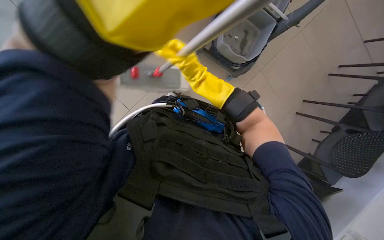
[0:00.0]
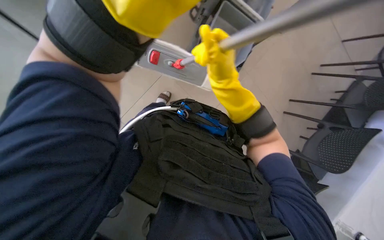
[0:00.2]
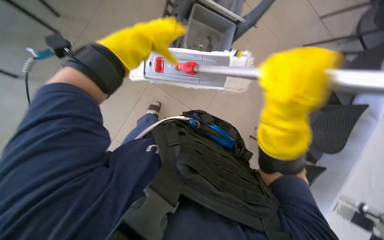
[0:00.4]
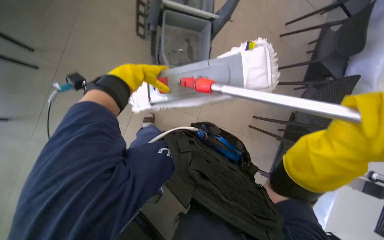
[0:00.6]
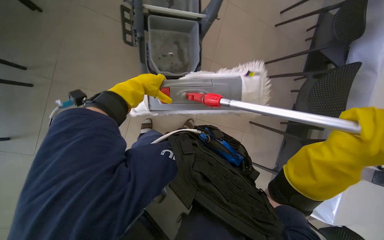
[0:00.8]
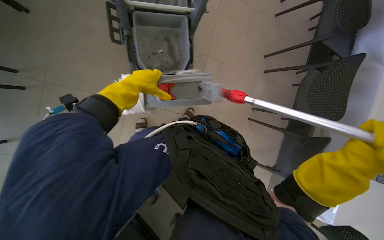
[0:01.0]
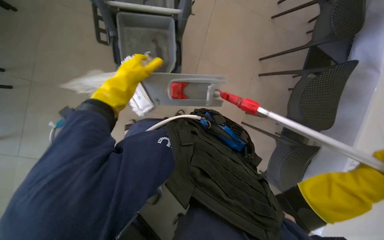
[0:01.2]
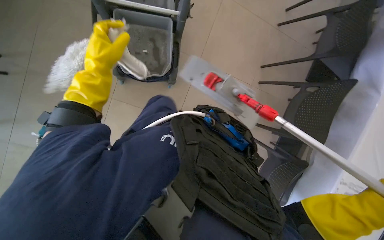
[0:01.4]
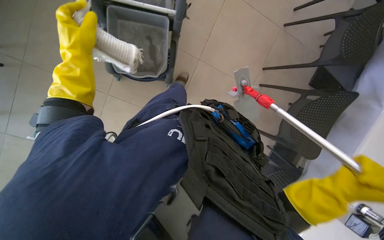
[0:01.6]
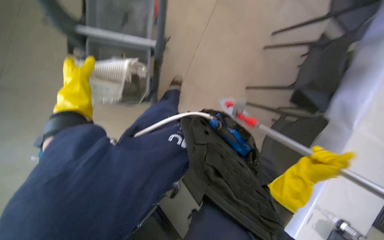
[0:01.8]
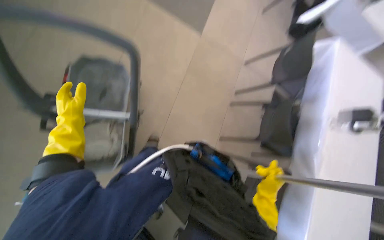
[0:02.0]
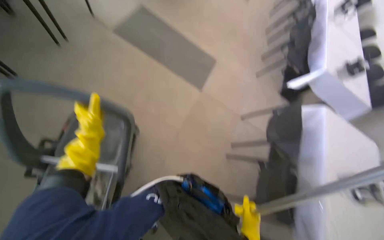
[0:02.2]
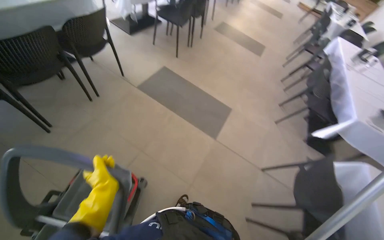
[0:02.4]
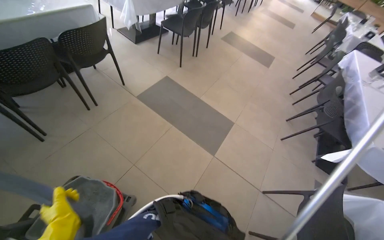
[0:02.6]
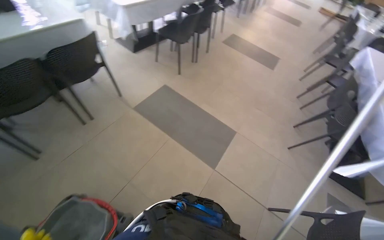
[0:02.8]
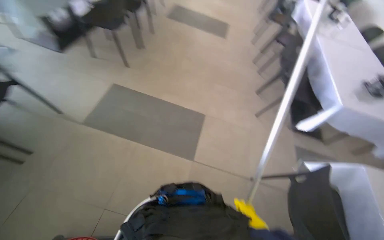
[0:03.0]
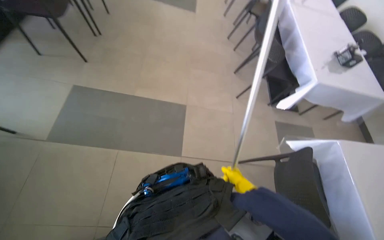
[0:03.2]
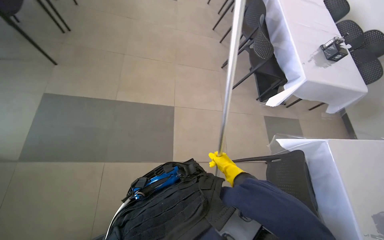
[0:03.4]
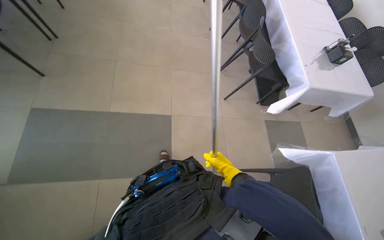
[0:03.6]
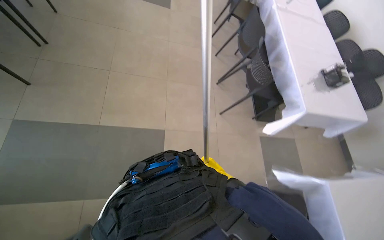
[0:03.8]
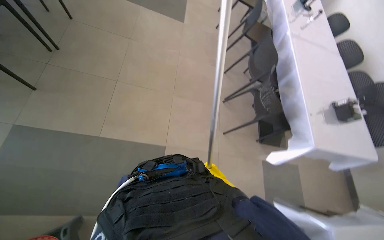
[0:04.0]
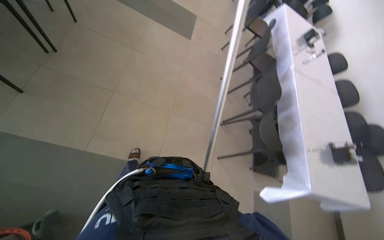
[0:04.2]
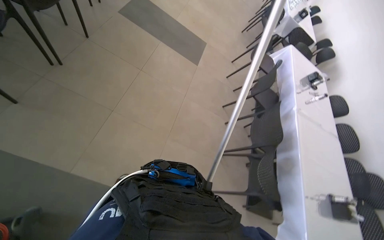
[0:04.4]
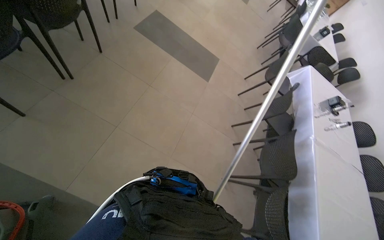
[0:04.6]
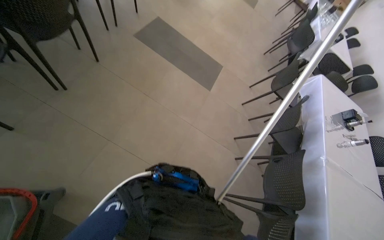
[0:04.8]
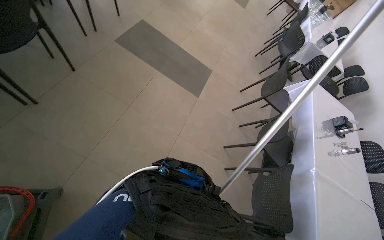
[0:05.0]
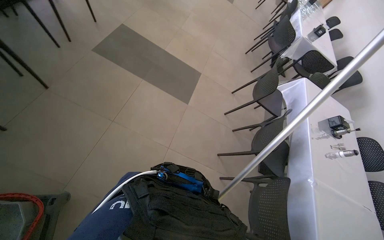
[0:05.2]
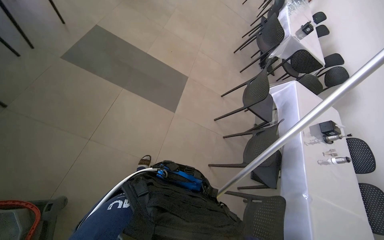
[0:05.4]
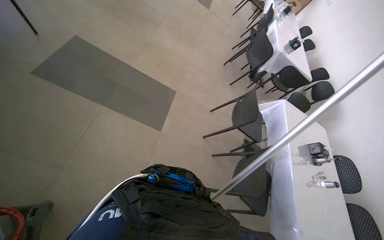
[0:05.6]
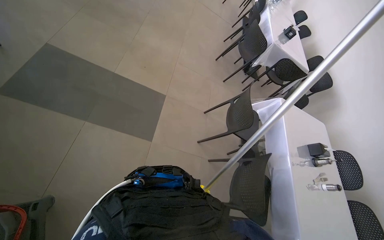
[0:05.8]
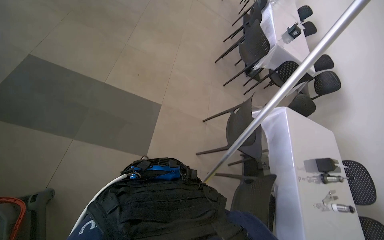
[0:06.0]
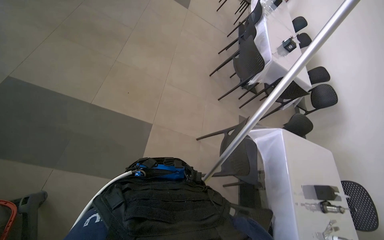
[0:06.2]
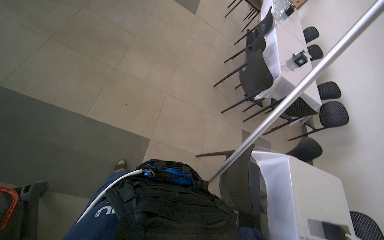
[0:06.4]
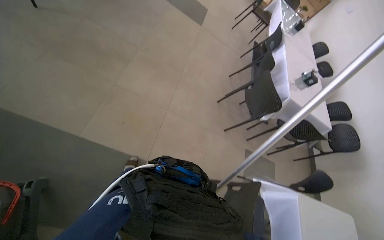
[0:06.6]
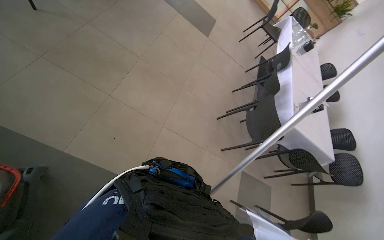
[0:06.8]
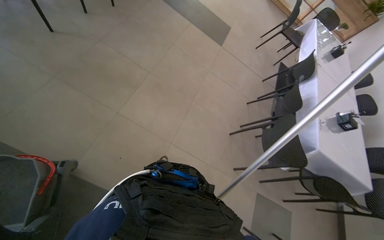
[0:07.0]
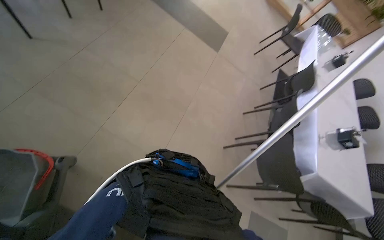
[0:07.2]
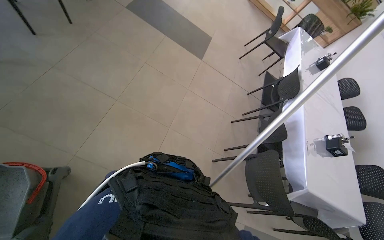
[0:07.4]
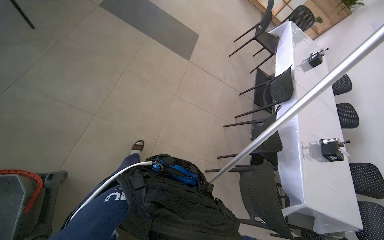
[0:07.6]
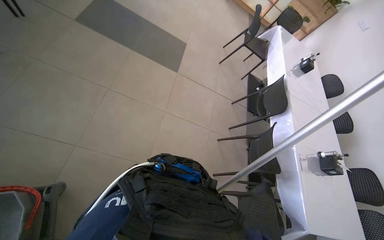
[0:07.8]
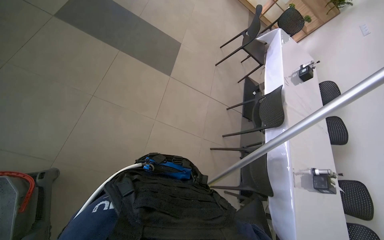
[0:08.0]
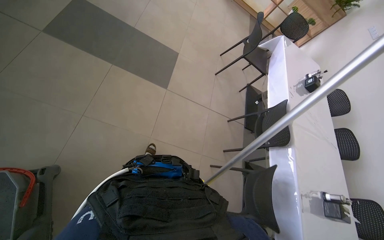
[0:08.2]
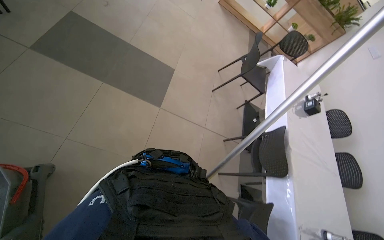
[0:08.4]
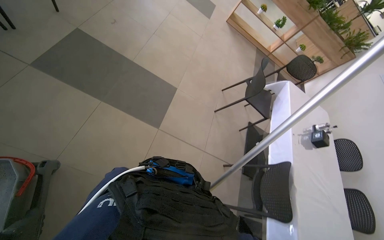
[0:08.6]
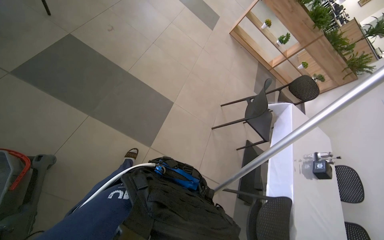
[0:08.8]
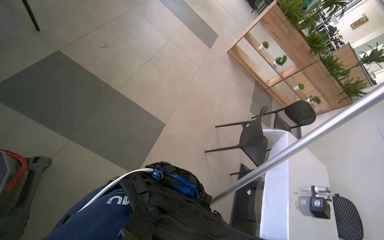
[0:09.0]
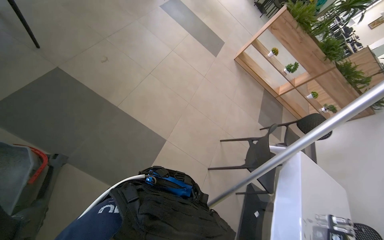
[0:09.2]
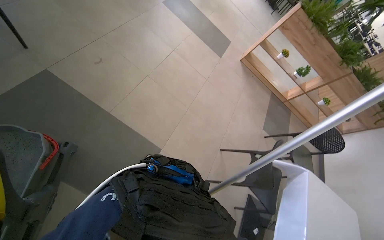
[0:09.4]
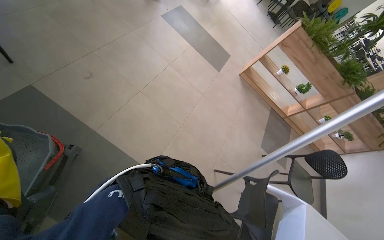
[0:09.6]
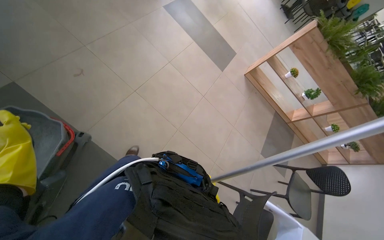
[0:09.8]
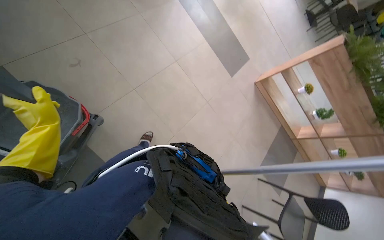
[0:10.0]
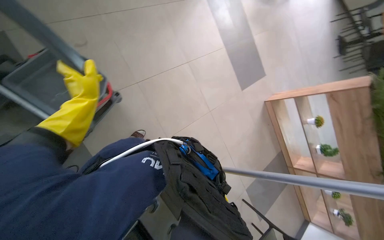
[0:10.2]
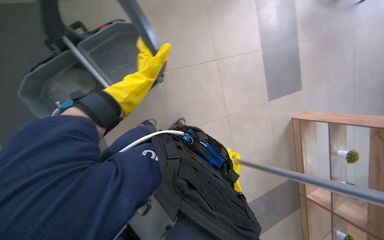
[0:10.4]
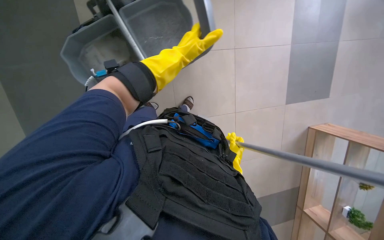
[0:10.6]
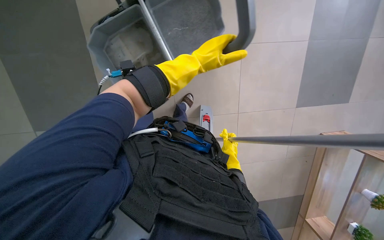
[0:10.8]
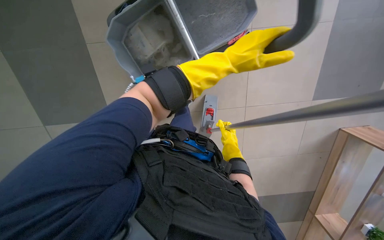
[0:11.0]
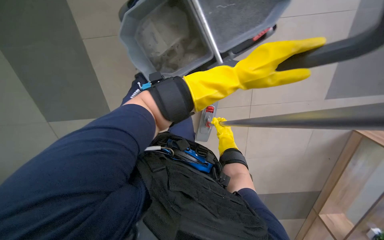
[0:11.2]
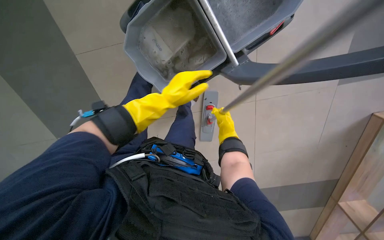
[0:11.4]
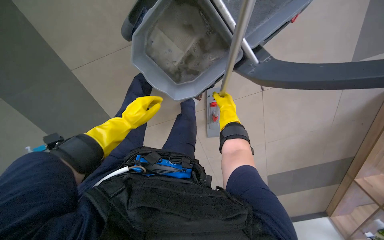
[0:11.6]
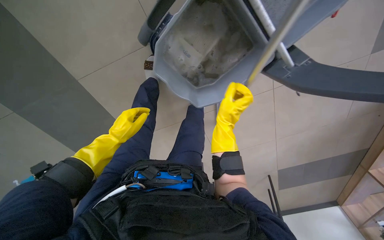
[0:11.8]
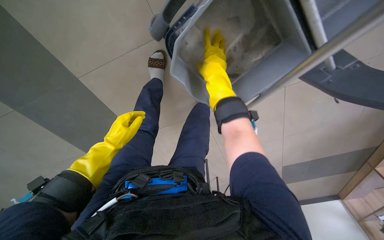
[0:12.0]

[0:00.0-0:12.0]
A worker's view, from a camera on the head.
Job: preparing cleaning supplies.
The whole recording: Changing mop head. The worker detaches the dirty mop head, wrings it out, and attaches a clean mop head to the mop handle.
0:01.6 to 0:03.0: The camera is carried approximately 70 cm. The wearer looks some 30 degrees further upward.
0:03.0 to 0:04.4: The camera travels approximately 40 cm.
0:04.4 to 0:06.0: The wearer moves approximately 1.5 m.
0:06.0 to 0:07.6: The head travels roughly 1.5 m.
0:07.6 to 0:09.0: The wearer moves about 1.5 m.
0:09.0 to 0:10.4: The wearer moves about 1 m. The wearer looks some 45 degrees further to the left.
0:10.4 to 0:12.0: The head rotates approximately 30 degrees to the left. The view tips downward by roughly 15 degrees.

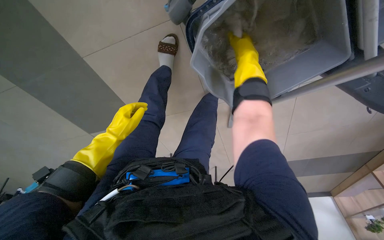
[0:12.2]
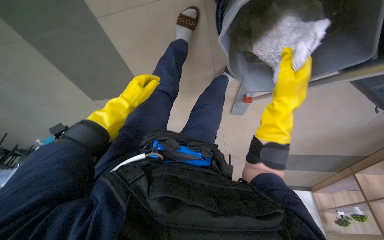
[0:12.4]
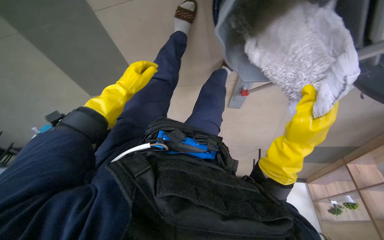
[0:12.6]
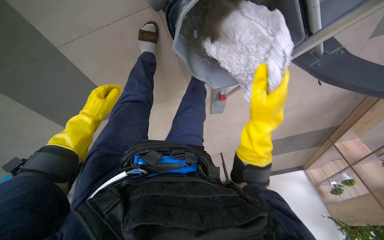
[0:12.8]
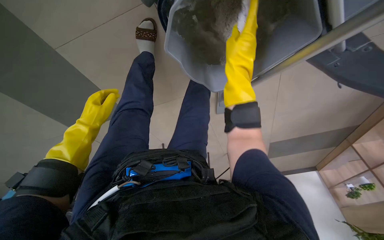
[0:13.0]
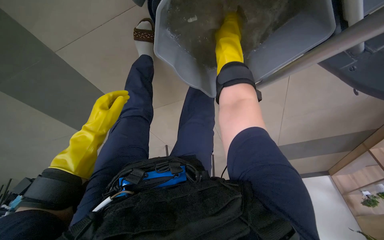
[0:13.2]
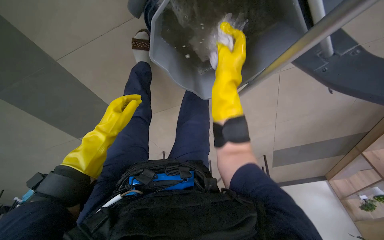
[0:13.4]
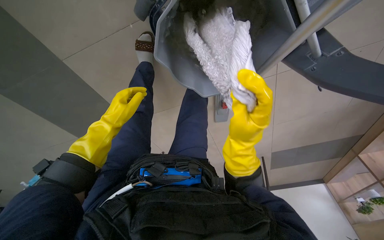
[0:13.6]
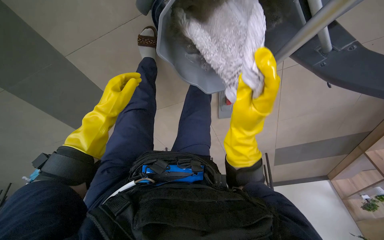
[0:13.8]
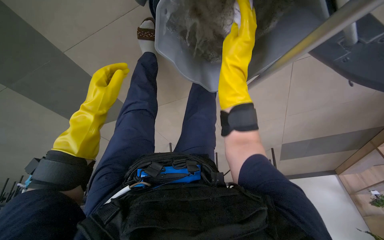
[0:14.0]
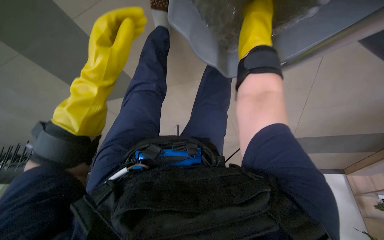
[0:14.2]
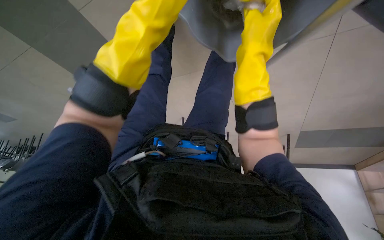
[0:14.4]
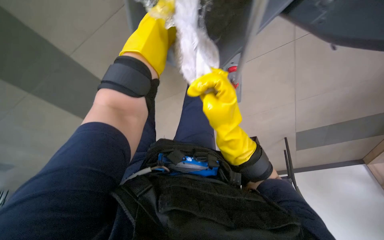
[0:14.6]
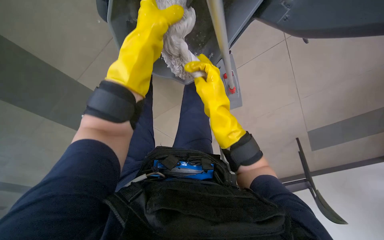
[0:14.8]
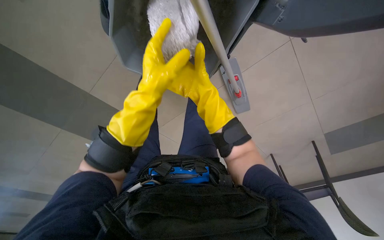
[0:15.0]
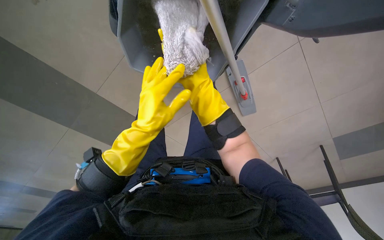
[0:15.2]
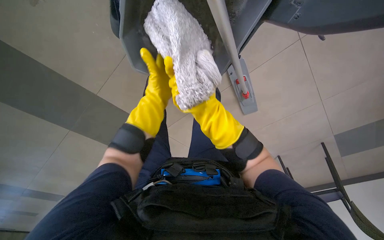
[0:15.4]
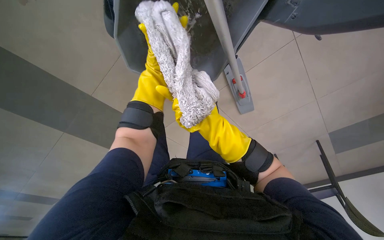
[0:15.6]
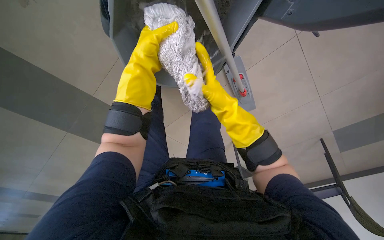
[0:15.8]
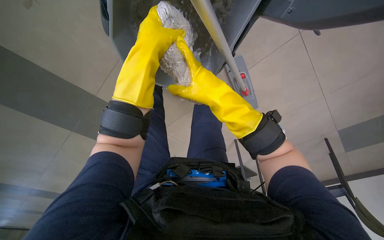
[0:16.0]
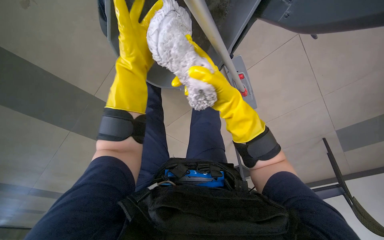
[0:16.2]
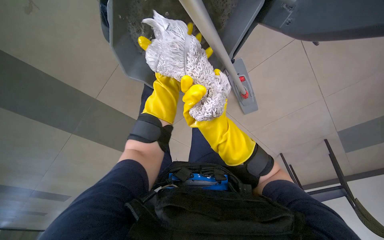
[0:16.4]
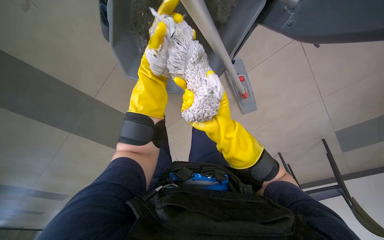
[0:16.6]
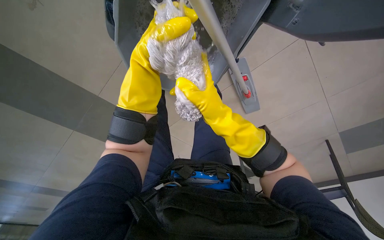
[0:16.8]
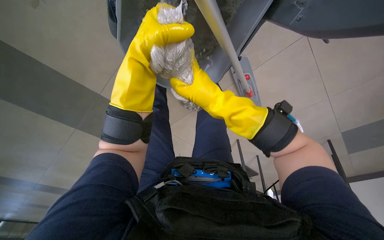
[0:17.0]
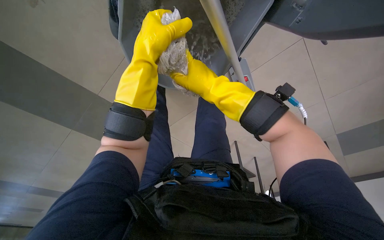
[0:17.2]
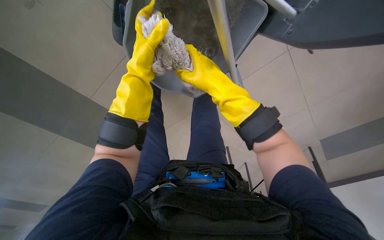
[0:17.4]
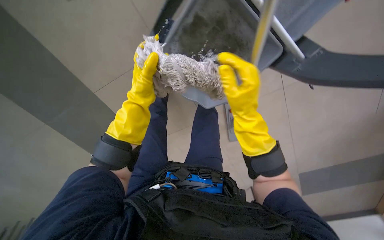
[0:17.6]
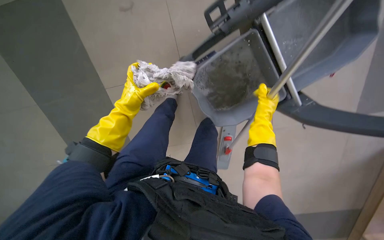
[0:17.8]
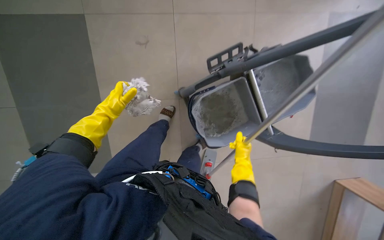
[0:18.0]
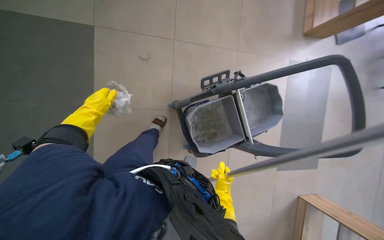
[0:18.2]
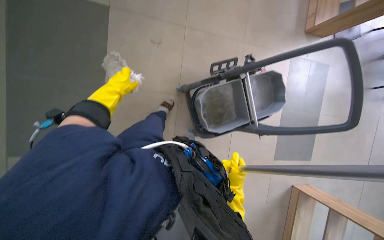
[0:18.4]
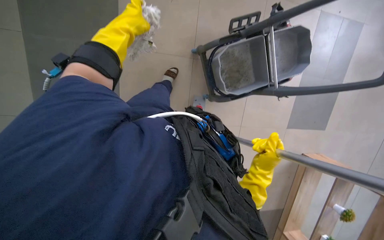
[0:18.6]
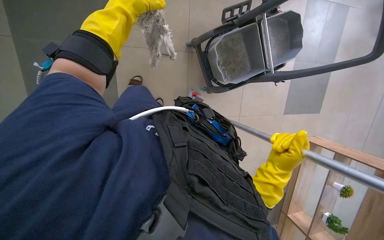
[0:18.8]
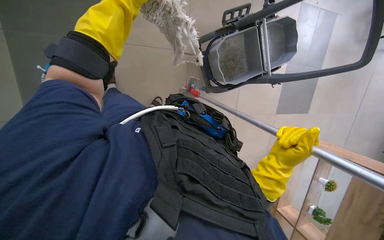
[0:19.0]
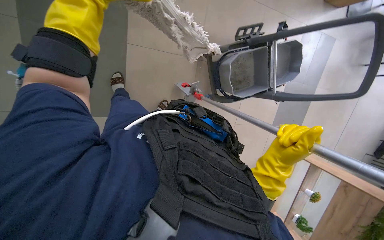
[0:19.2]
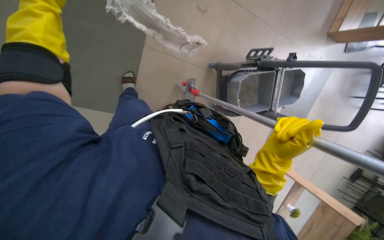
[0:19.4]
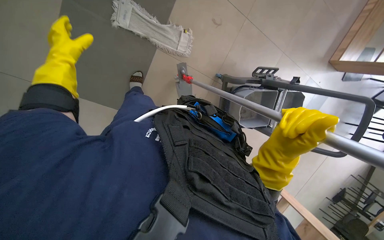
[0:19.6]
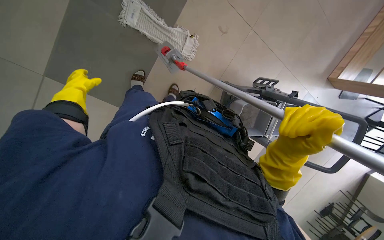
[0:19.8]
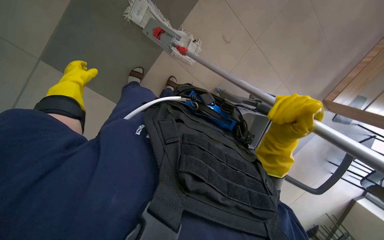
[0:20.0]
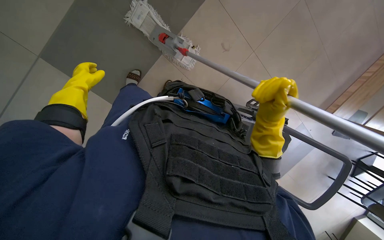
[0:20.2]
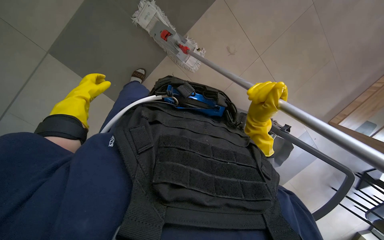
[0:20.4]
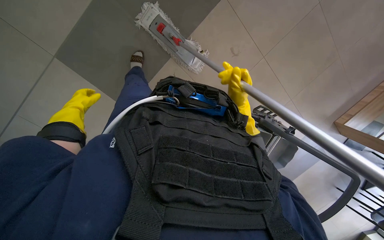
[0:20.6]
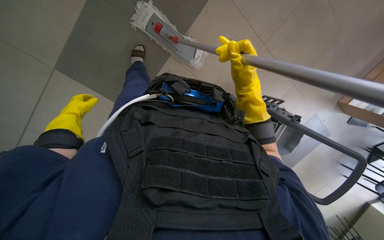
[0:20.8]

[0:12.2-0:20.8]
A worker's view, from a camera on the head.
Job: preparing cleaning supplies.
The whole recording: Changing mop head. The worker detaches the dirty mop head, wrings it out, and attaches a clean mop head to the mop handle.
0:12.2 to 0:13.6: The right hand moves up and down the picture over roughly 25 cm, changing direction 2 times.
0:13.6 to 0:15.0: The right hand goes up and down the picture, roughly 25 cm each way, reversing 2 times.
0:15.0 to 0:16.6: The right hand goes nearer and farther, about 20 cm each way, reversing 2 times.
0:16.6 to 0:18.0: The camera is aimed roughly 15 degrees further to the right. The right hand is displaced to the right by some 15 cm. Meanwhile the left hand travels to the left by some 20 cm, and travels nearer to the camera and back again, some 15 cm each way.
0:18.0 to 0:19.4: The wearer moves to the left, approximately 60 cm. The camera is aimed roughly 15 degrees further to the right.
0:19.4 to 0:20.8: The right hand travels up the picture by some 30 cm.
